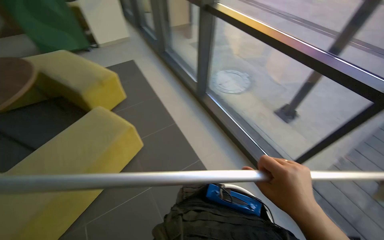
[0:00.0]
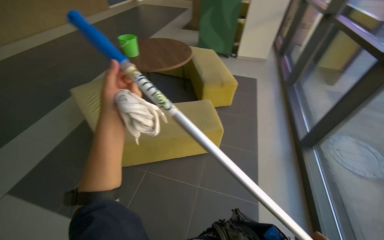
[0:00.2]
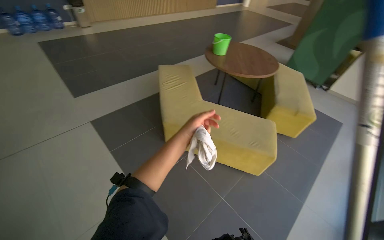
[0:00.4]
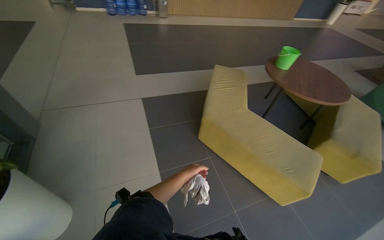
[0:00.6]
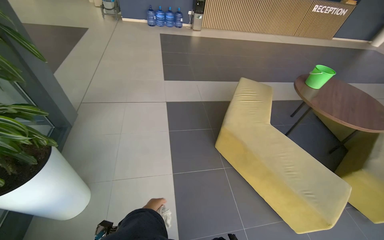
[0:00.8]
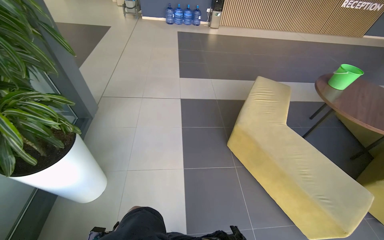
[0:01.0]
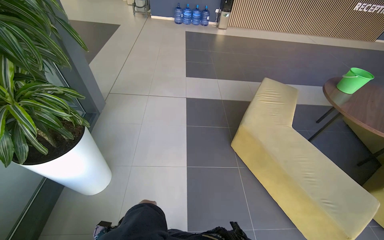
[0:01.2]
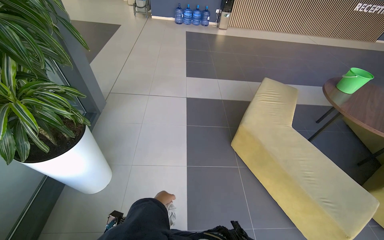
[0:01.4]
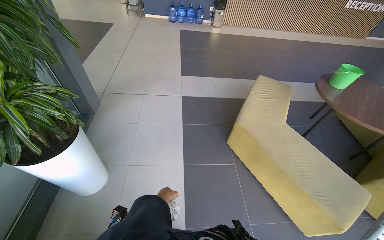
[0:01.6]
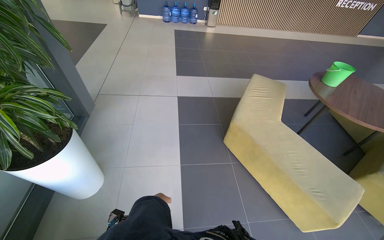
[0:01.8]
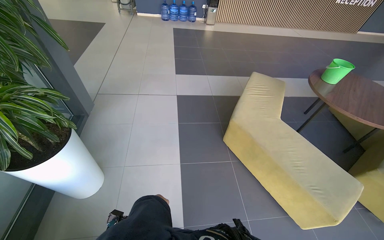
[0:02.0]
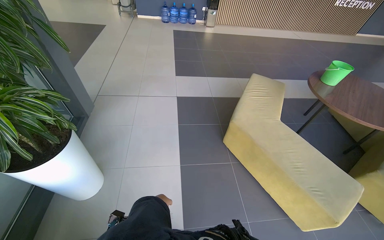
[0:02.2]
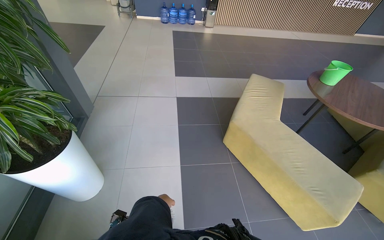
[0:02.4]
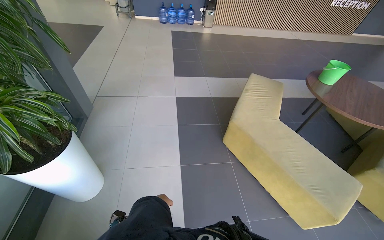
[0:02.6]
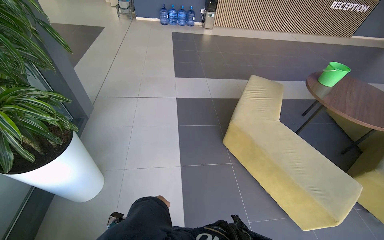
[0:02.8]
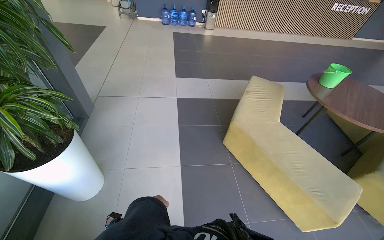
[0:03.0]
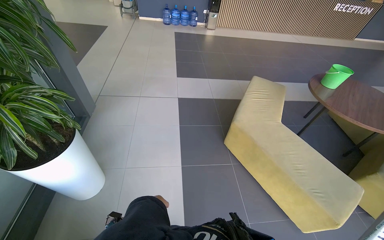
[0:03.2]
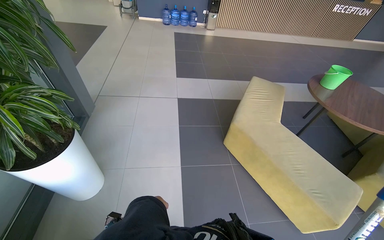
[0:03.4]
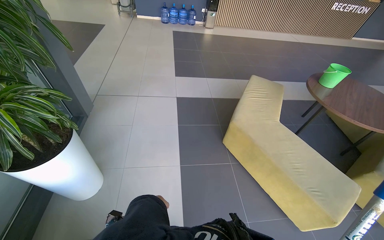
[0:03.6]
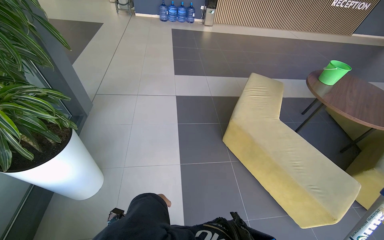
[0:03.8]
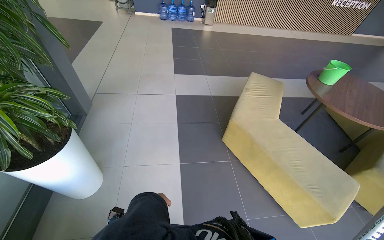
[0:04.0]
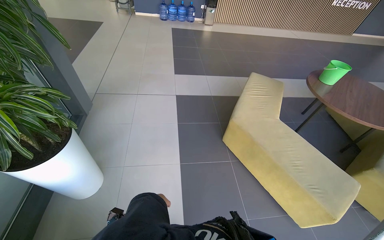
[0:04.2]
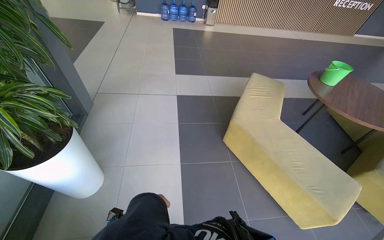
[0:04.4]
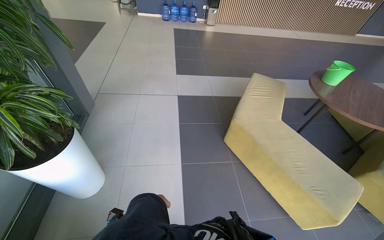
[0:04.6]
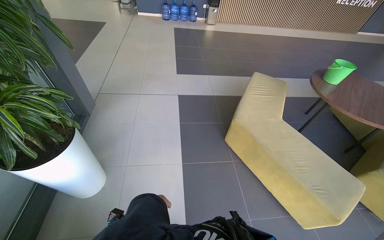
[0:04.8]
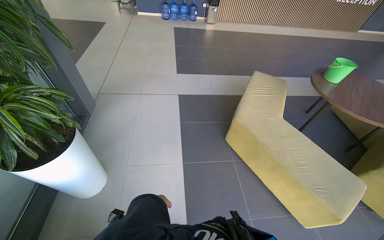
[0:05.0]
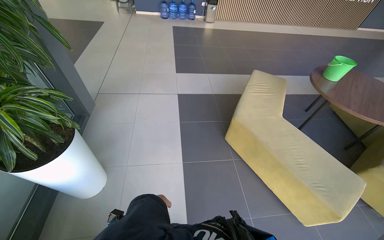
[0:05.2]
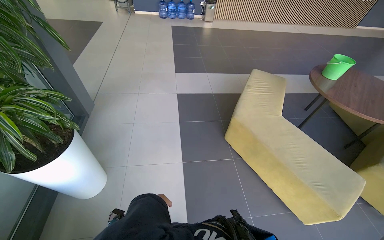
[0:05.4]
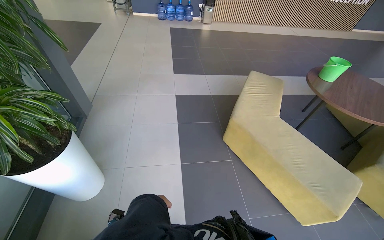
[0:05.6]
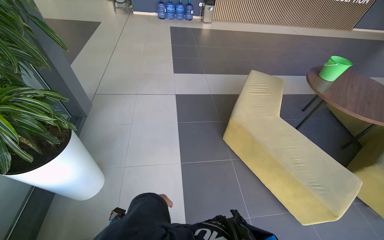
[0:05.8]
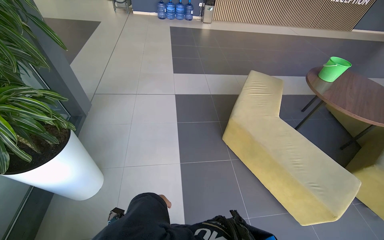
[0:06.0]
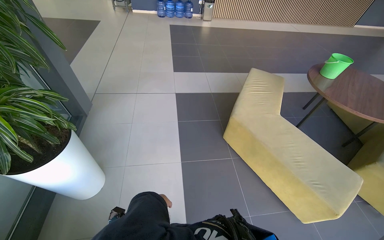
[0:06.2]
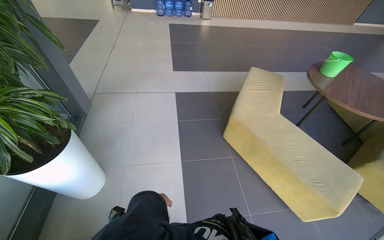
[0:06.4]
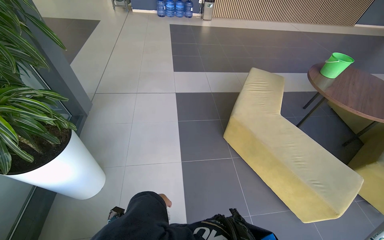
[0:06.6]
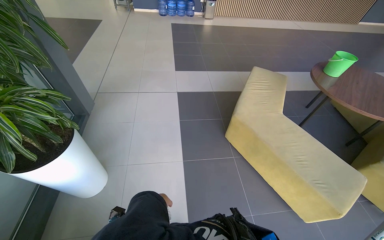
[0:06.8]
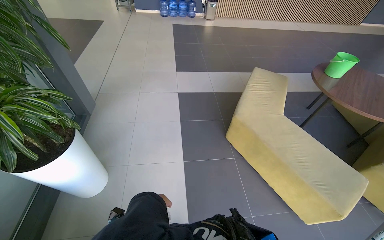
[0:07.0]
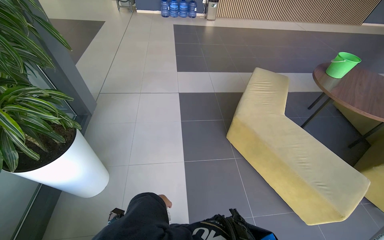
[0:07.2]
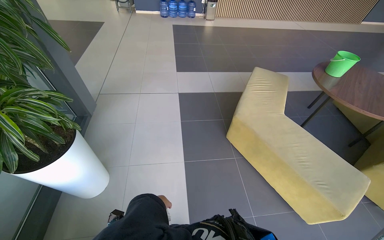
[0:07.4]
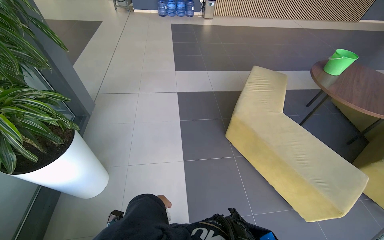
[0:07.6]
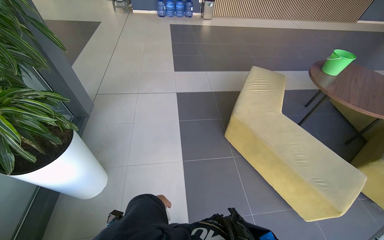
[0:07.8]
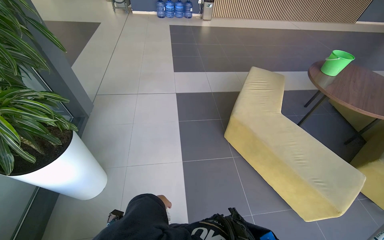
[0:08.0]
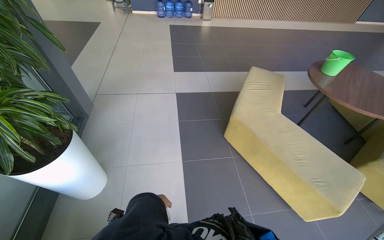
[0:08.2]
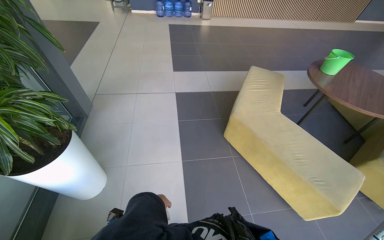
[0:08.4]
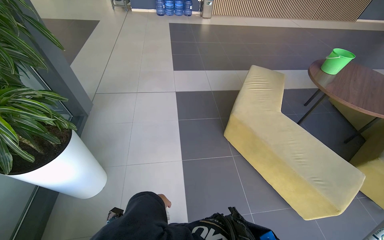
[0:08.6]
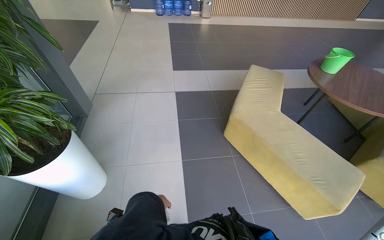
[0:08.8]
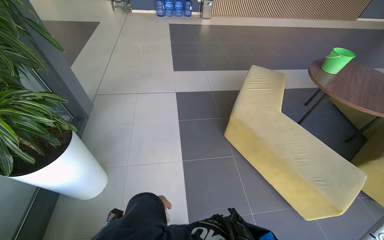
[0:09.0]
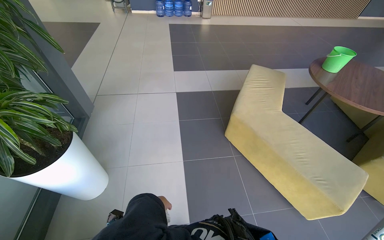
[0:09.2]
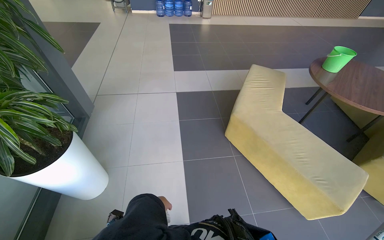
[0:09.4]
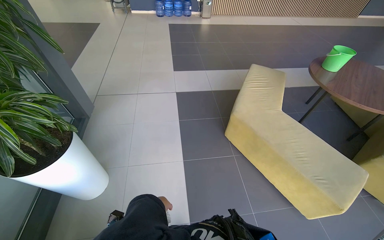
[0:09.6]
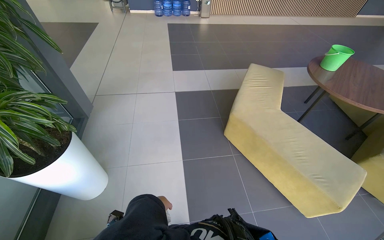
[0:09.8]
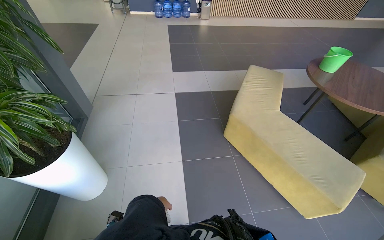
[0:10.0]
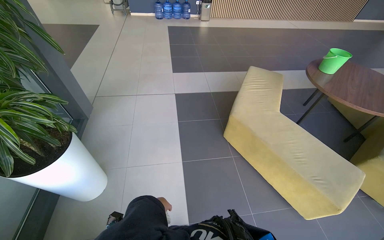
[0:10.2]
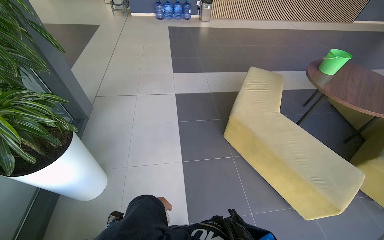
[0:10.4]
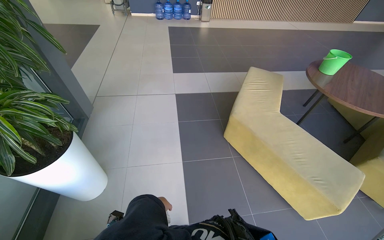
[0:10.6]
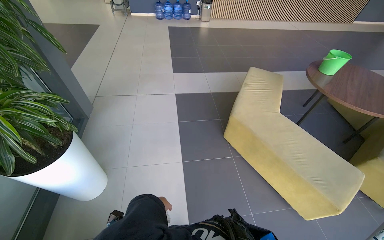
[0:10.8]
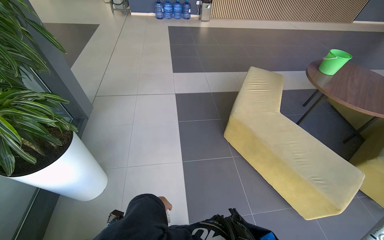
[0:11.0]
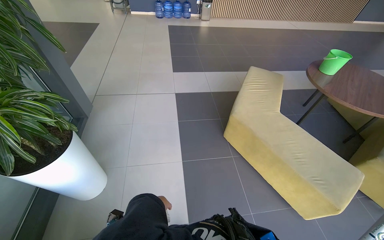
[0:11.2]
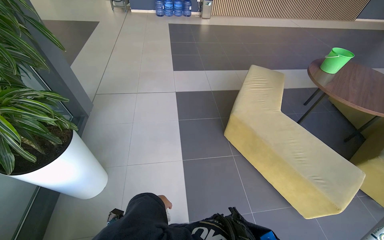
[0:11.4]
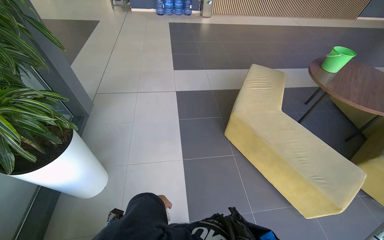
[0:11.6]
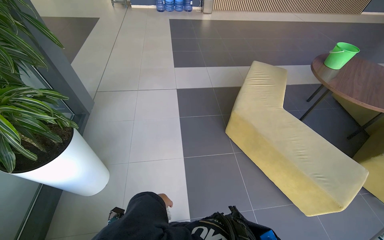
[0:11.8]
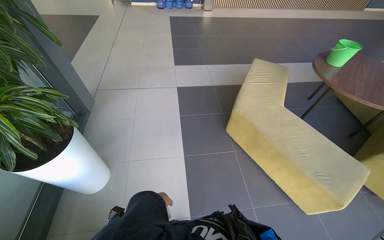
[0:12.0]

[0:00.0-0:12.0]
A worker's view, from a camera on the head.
Job: cleaning windows.
The whole recording: Cleaning glass windows. The worker cleans the large glass windows with a long-handled cleaning tool.
0:00.0 to 0:01.6: The wearer's head swings approximately 120 degrees to the left.
0:01.6 to 0:03.0: The left hand moves farther from the camera, roughly 10 cm.

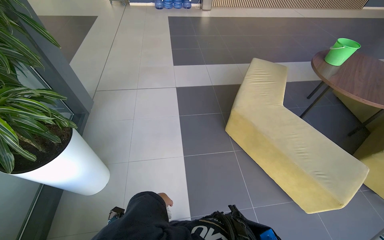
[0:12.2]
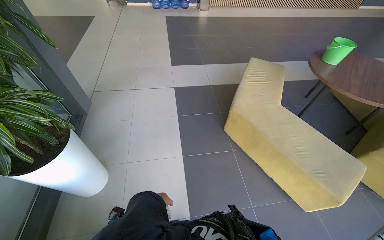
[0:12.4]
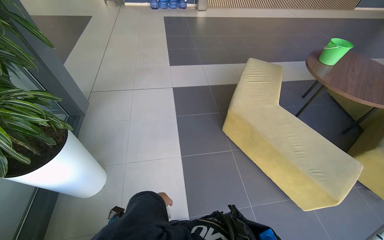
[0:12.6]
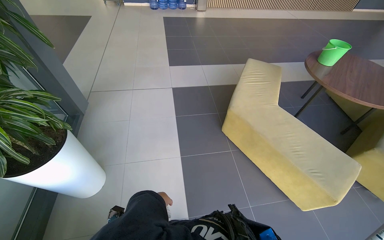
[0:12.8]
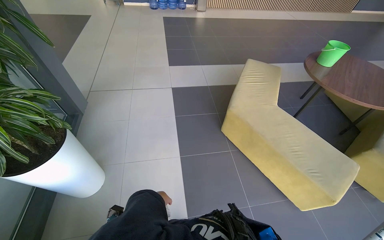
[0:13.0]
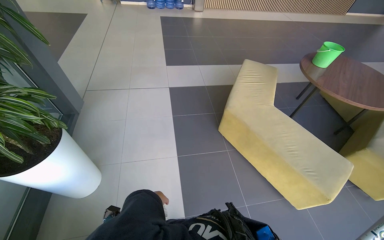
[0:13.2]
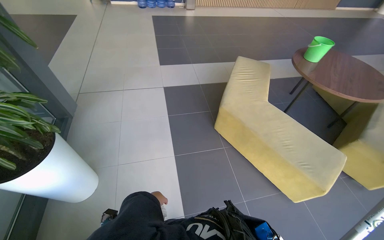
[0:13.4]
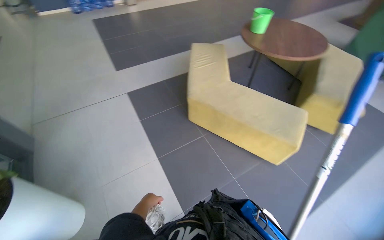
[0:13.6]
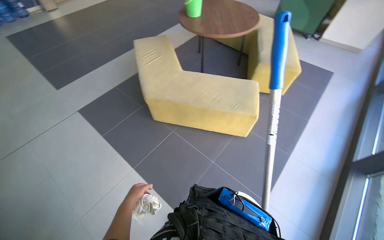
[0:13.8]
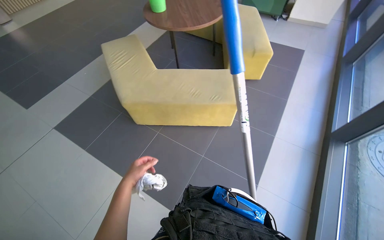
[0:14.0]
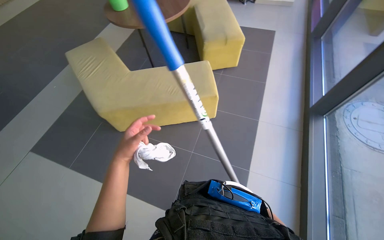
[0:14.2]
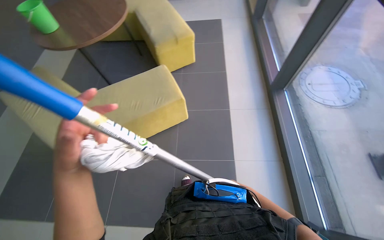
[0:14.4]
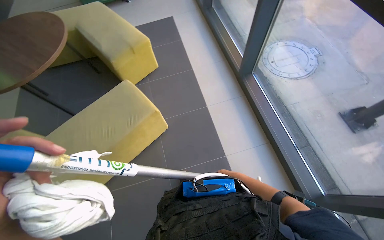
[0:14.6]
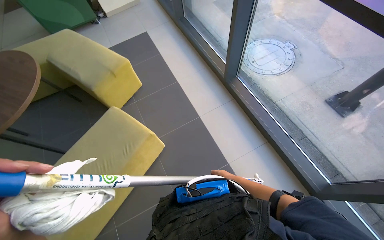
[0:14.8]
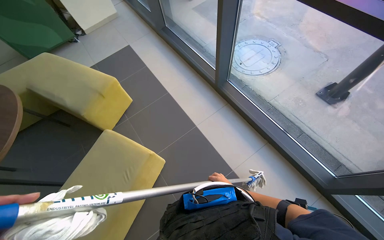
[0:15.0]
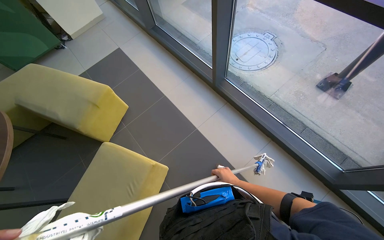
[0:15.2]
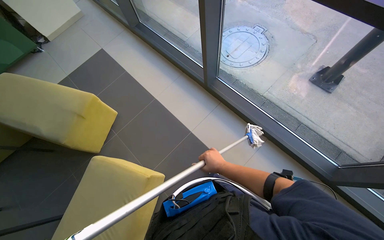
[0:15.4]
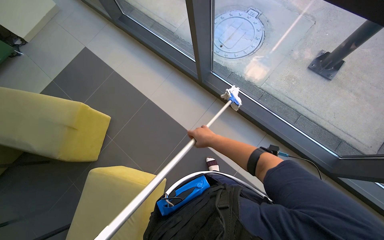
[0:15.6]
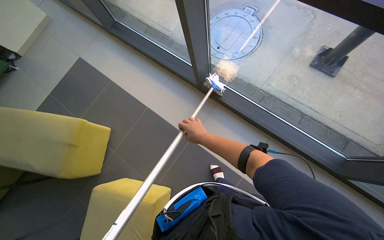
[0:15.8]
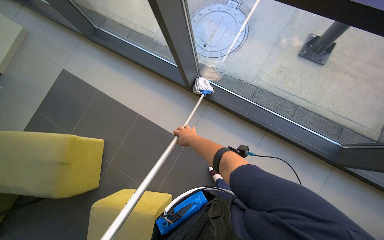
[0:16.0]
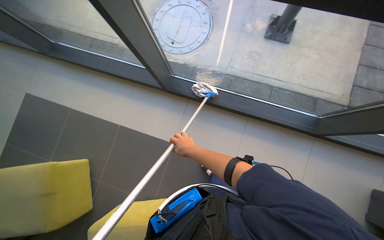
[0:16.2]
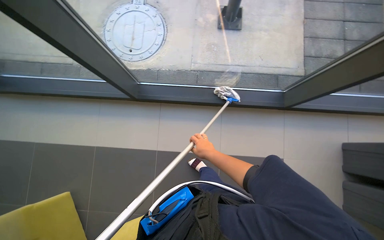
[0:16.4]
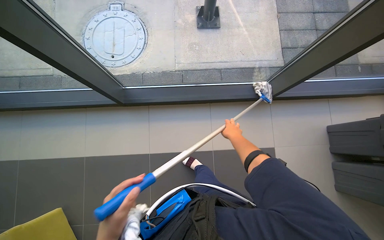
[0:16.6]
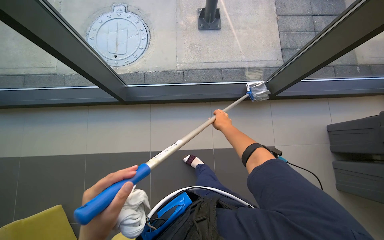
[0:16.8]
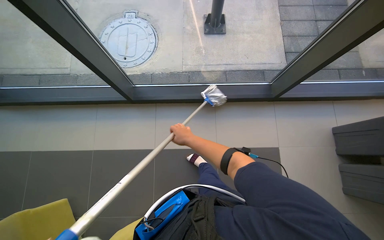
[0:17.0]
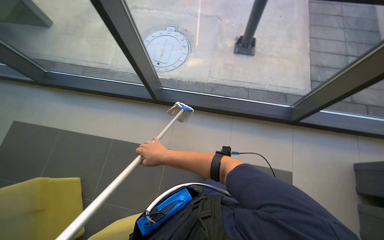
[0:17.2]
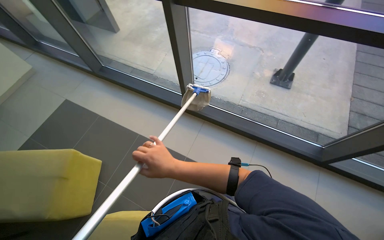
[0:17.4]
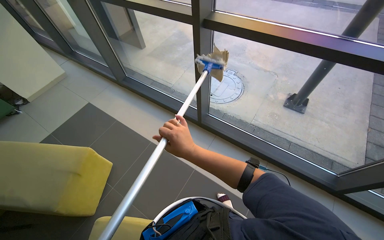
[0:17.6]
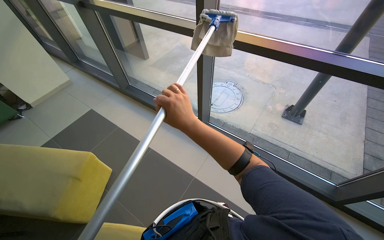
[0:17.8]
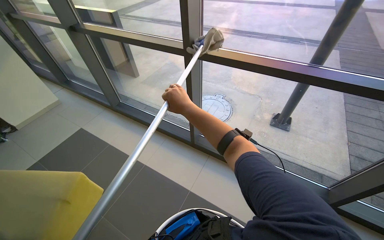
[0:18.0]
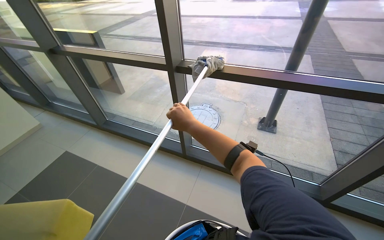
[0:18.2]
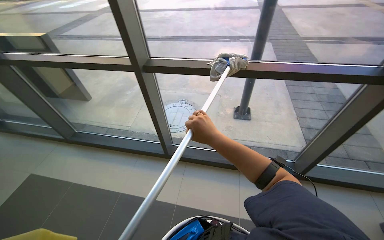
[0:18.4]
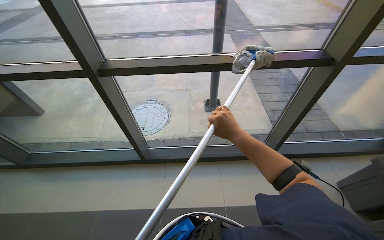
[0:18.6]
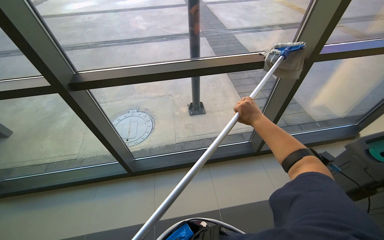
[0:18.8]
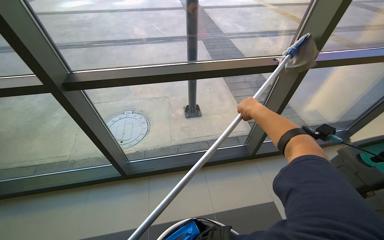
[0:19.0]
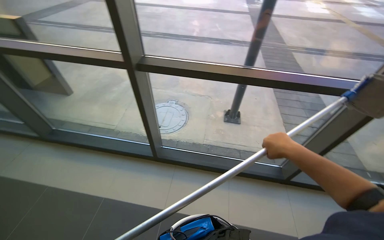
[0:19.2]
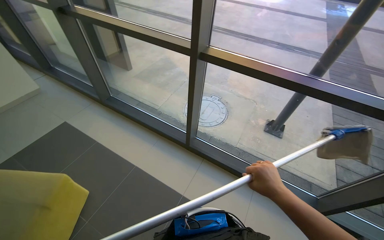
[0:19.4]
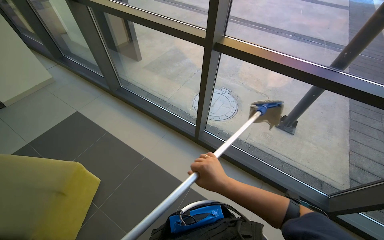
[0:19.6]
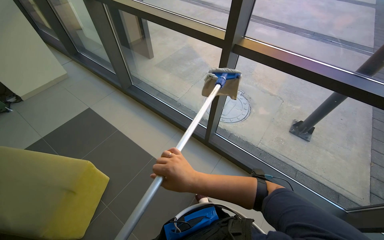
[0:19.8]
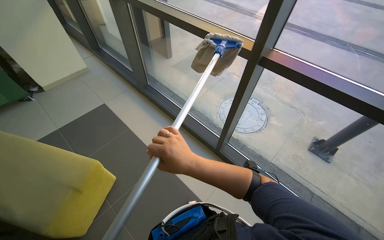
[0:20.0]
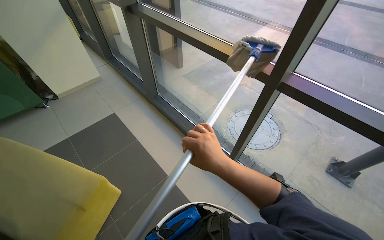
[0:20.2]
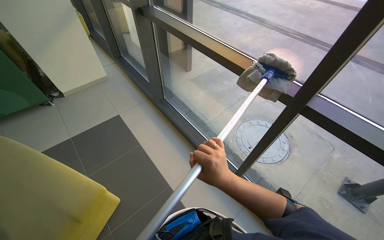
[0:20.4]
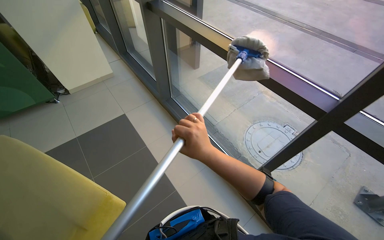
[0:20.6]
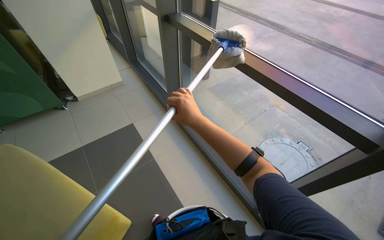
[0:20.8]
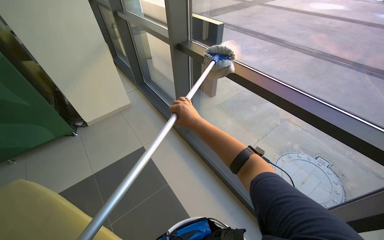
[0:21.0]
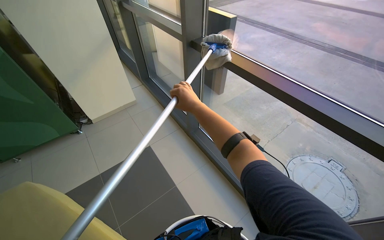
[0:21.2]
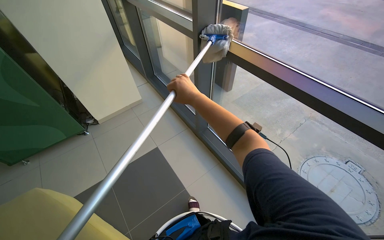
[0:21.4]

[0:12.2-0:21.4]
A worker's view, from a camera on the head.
Job: cleaning windows.
The whole recording: Cleaning glass windows. The worker cleans the large glass windows with a long-handled cleaning tool.
0:12.2 to 0:13.8: The wearer's head swings roughly 40 degrees to the right.
0:13.8 to 0:15.2: The camera travels about 60 cm. The head rotates roughly 80 degrees to the right.
0:15.2 to 0:16.8: The head rotates about 55 degrees to the right.
0:16.8 to 0:18.4: The wearer moves some 40 cm. The view tips upward by about 35 degrees.
0:18.4 to 0:19.8: The head rotates approximately 25 degrees to the left.
0:19.8 to 0:21.4: The camera is carried roughly 90 cm. The wearer looks some 20 degrees further to the left.
